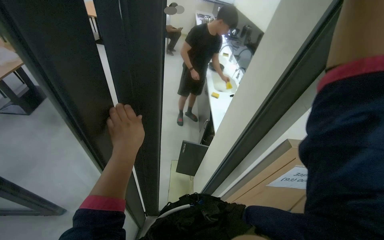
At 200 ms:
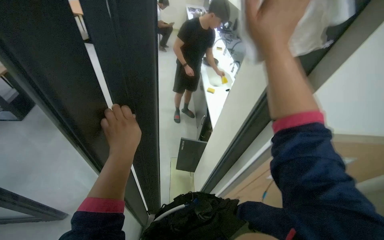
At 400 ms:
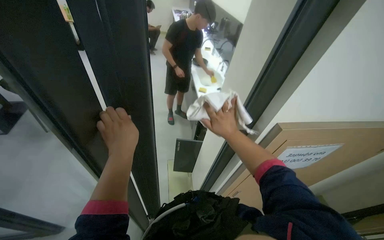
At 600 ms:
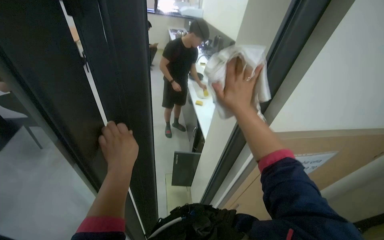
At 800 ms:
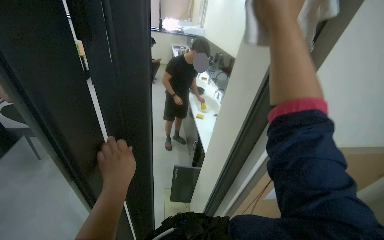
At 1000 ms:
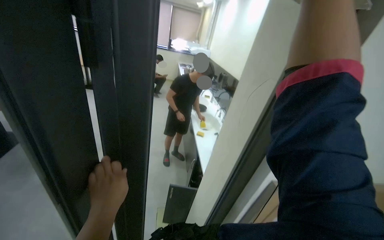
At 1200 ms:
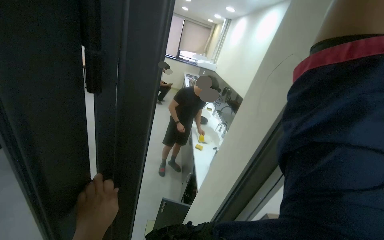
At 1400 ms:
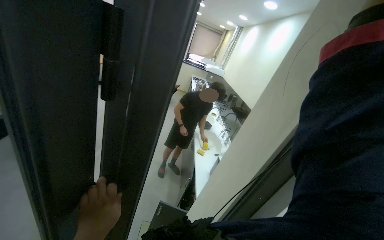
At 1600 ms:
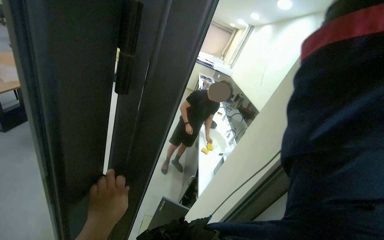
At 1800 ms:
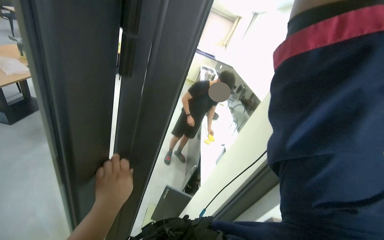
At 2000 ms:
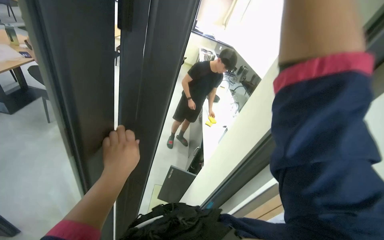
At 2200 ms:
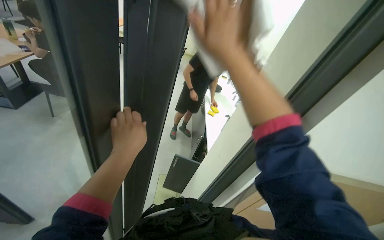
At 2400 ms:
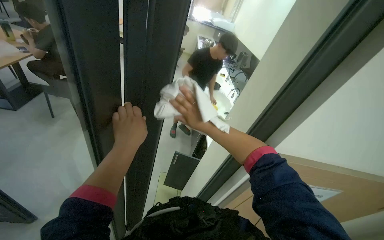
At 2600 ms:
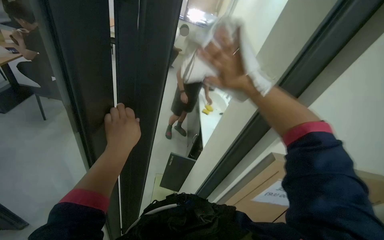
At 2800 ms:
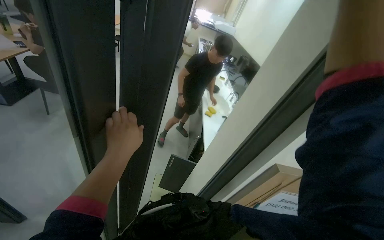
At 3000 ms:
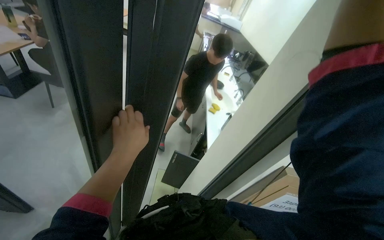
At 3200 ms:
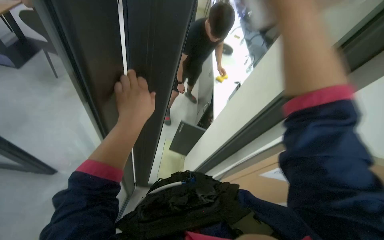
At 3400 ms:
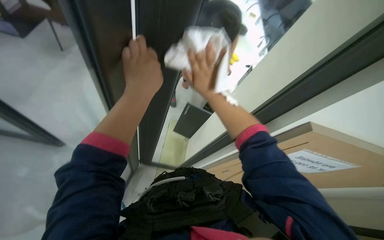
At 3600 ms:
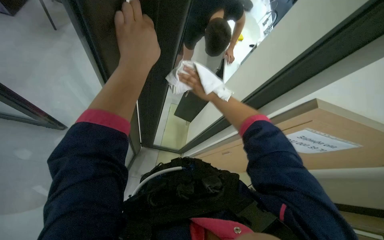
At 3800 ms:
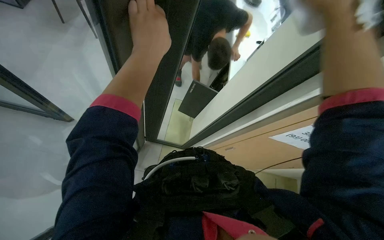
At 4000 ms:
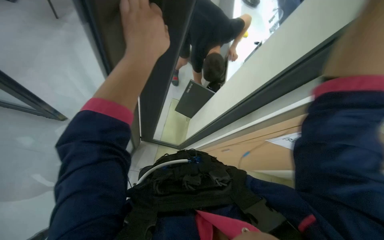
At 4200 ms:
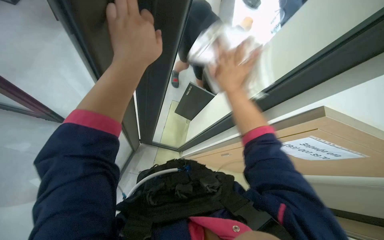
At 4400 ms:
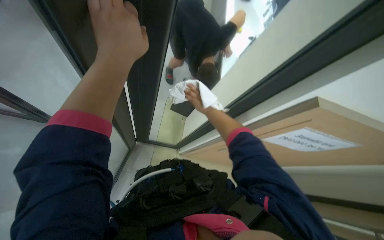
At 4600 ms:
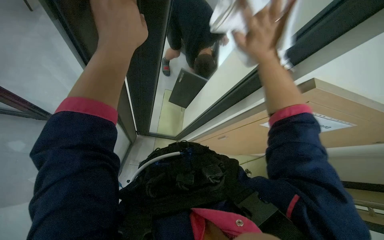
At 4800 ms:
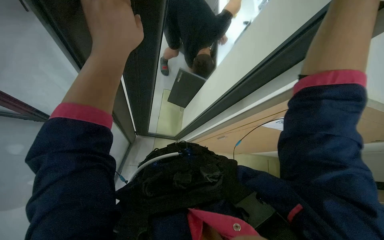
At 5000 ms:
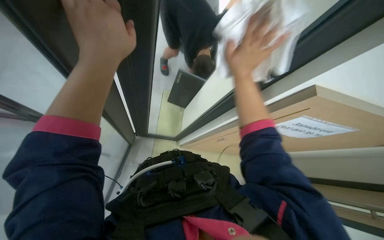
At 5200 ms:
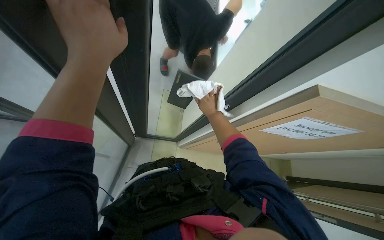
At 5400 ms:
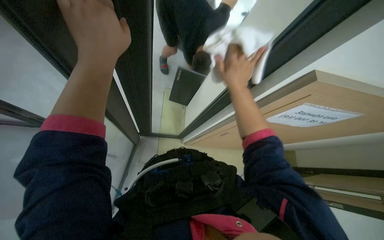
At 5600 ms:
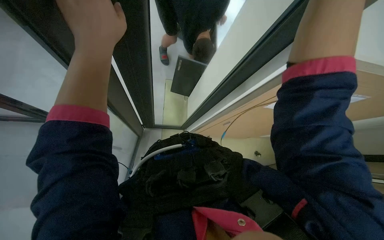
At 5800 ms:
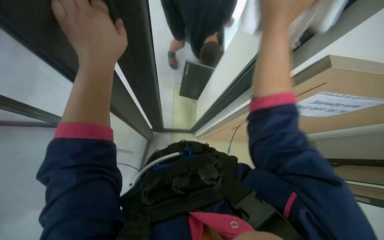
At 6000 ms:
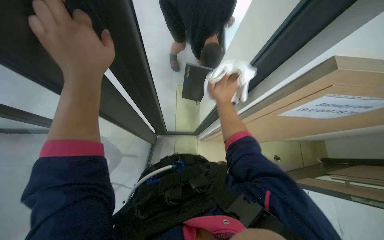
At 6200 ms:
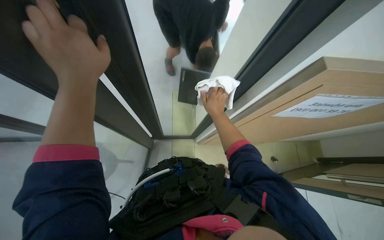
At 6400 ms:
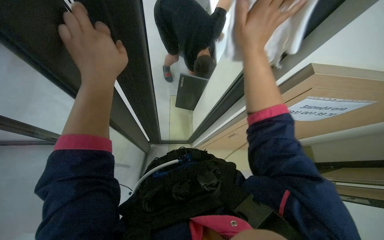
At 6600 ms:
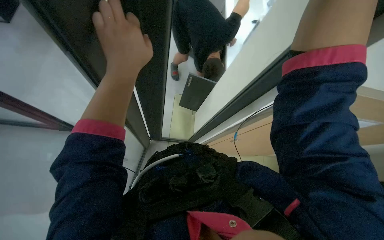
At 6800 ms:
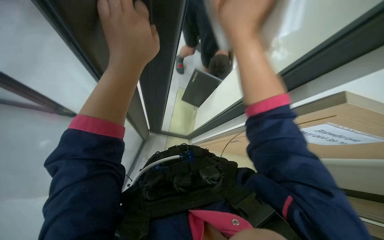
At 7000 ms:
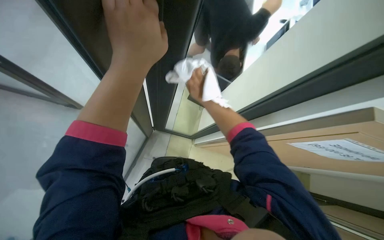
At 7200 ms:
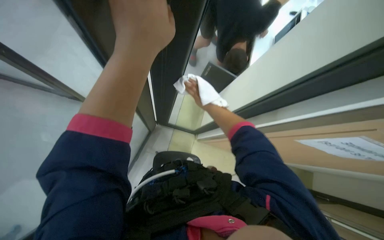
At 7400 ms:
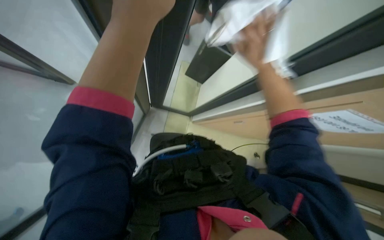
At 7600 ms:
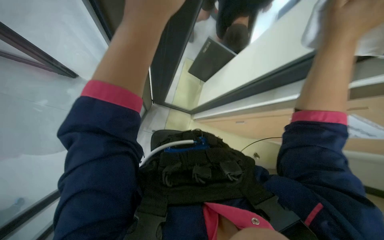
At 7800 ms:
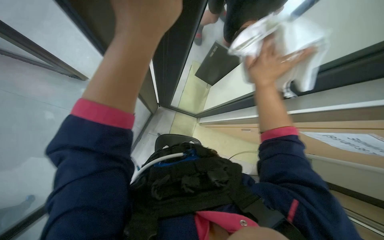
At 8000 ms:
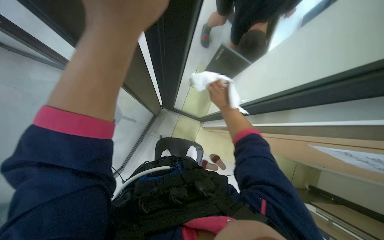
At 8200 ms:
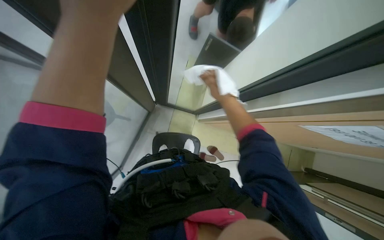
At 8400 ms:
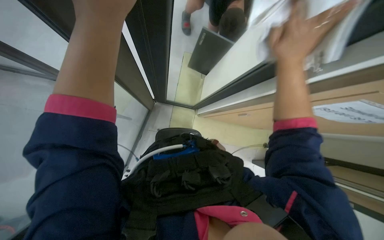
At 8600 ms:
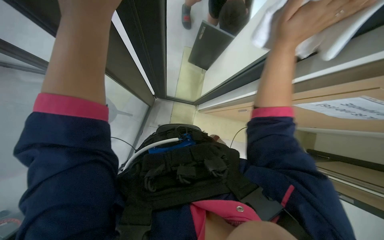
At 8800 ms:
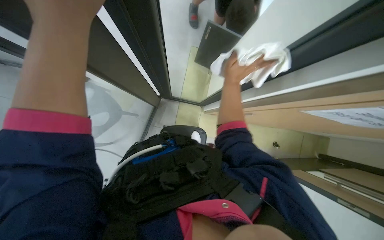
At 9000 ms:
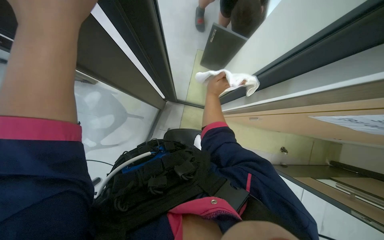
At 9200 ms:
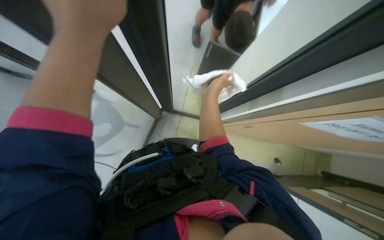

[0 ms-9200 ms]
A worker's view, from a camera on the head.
Job: wiping surfaces.
The whole recording: Wiping door frame and handle. The worker wipes the door frame and handle with a white cloth.
0 ms to 1600 ms: The wearer looks about 20 degrees further upward.
1600 ms to 3000 ms: The view tips downward by about 15 degrees.
3000 ms to 4600 ms: The view tilts roughly 30 degrees downward.
4600 ms to 6200 ms: The right hand moves nearer and farther over roughly 15 cm, changing direction 3 times.
6200 ms to 7600 ms: The right hand swings nearer and farther, approximately 20 cm each way, with 2 reversals.
7600 ms to 9200 ms: The right hand swings nearer and farther, approximately 20 cm each way, with 3 reversals.

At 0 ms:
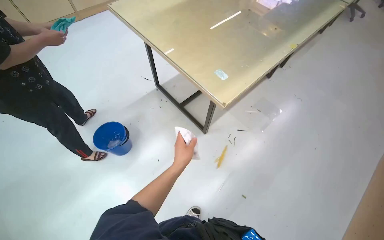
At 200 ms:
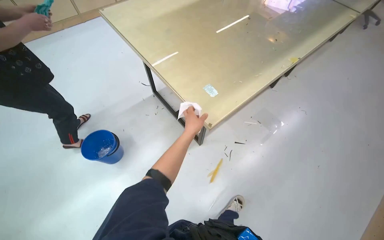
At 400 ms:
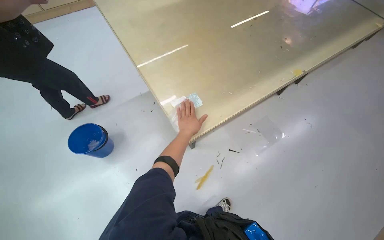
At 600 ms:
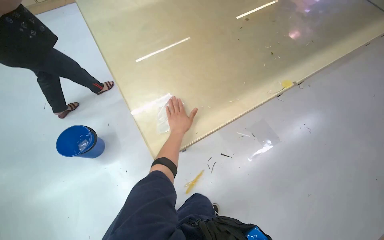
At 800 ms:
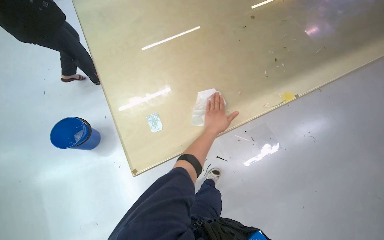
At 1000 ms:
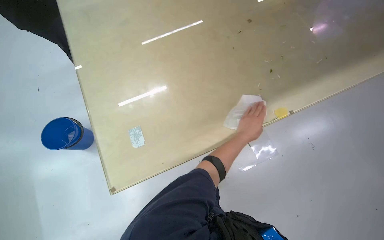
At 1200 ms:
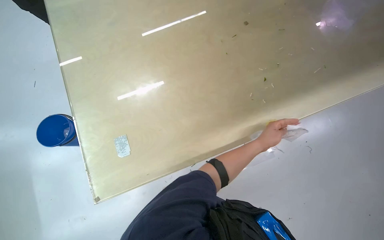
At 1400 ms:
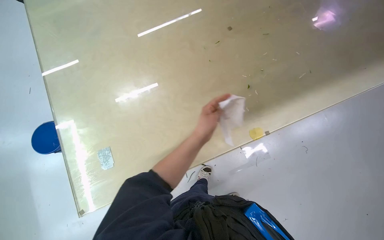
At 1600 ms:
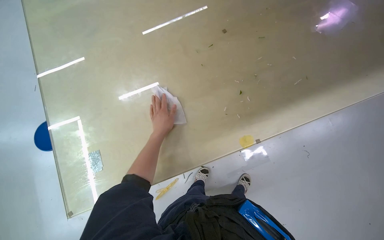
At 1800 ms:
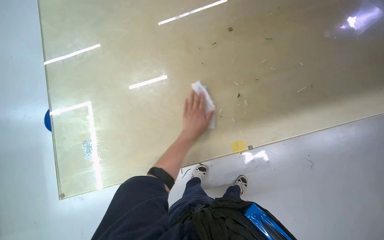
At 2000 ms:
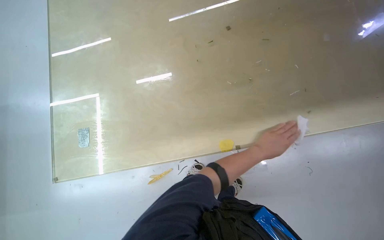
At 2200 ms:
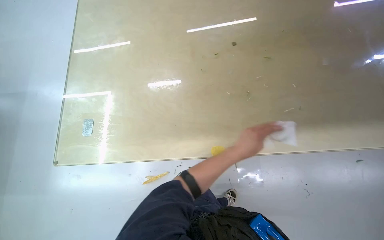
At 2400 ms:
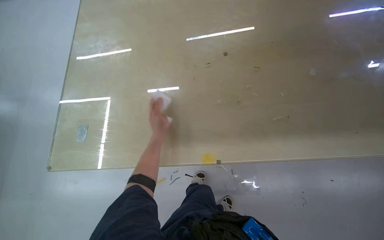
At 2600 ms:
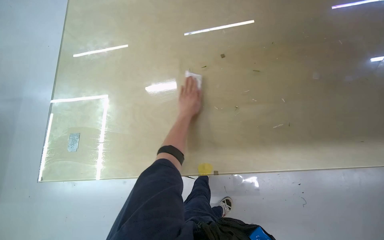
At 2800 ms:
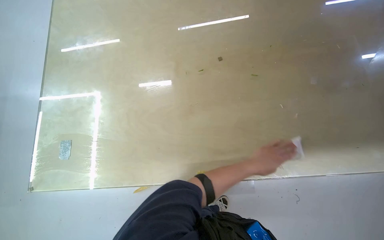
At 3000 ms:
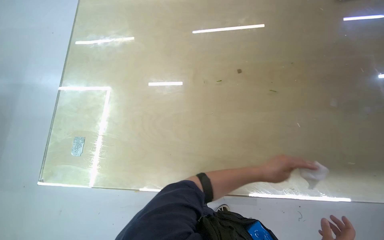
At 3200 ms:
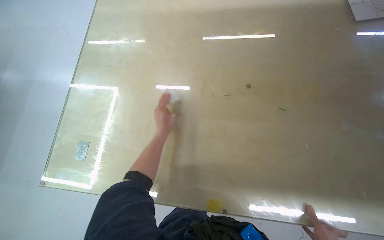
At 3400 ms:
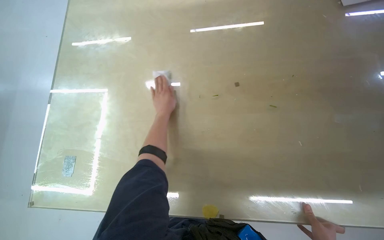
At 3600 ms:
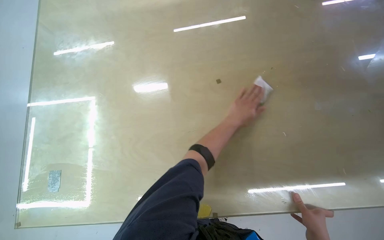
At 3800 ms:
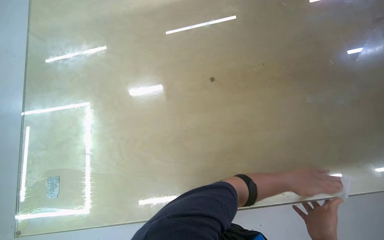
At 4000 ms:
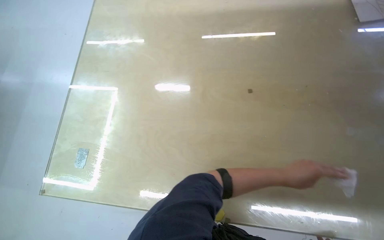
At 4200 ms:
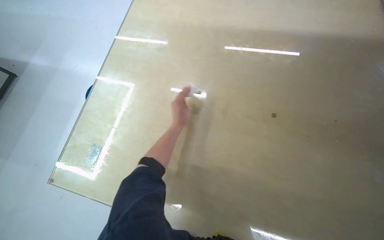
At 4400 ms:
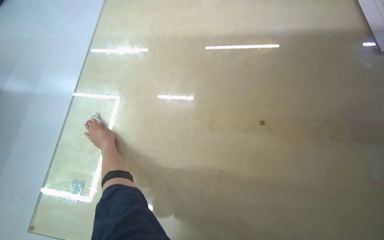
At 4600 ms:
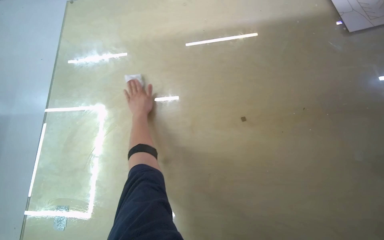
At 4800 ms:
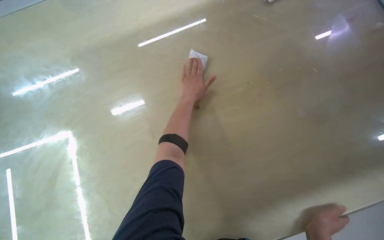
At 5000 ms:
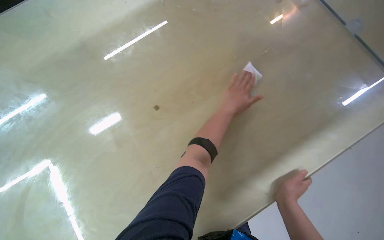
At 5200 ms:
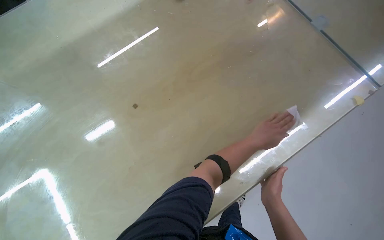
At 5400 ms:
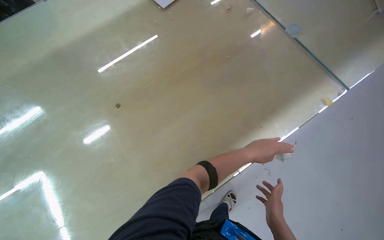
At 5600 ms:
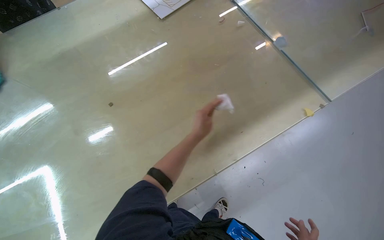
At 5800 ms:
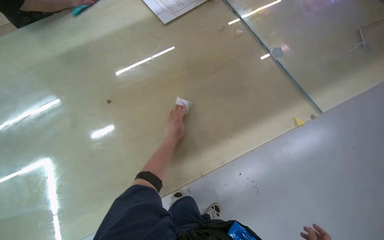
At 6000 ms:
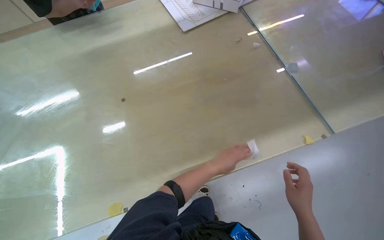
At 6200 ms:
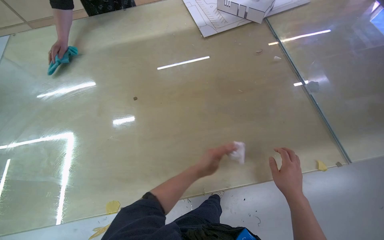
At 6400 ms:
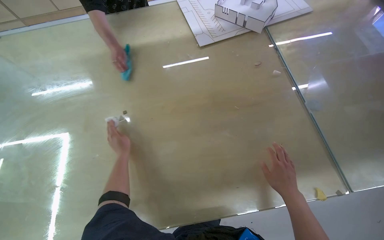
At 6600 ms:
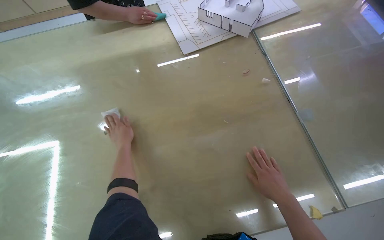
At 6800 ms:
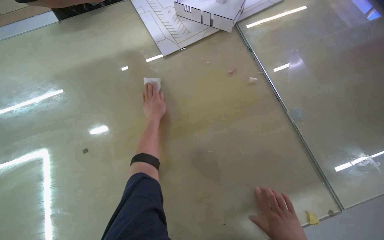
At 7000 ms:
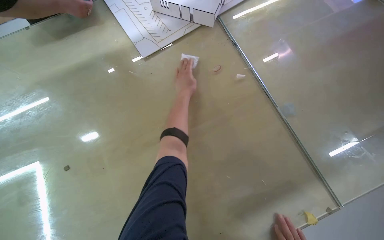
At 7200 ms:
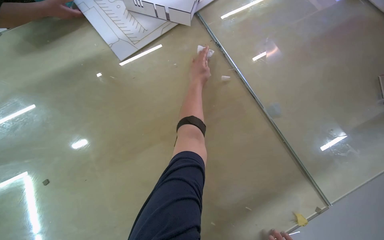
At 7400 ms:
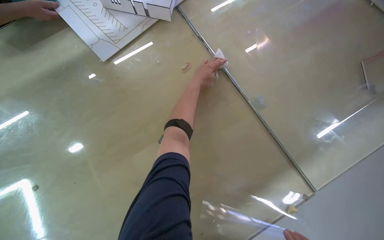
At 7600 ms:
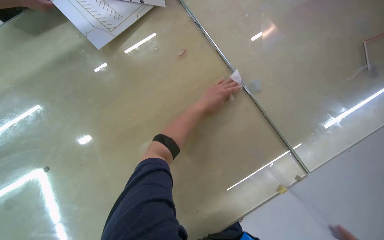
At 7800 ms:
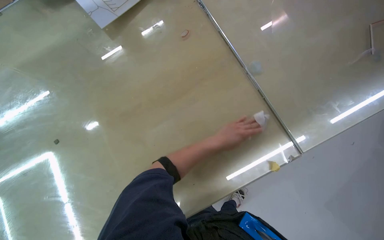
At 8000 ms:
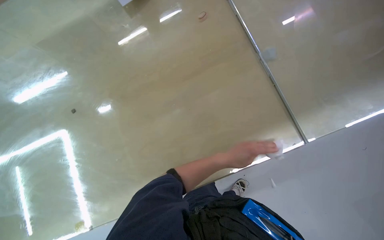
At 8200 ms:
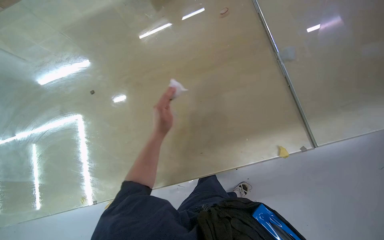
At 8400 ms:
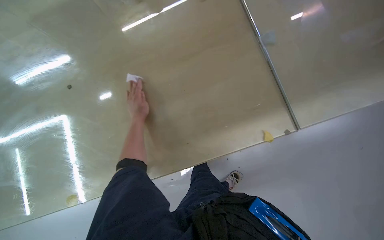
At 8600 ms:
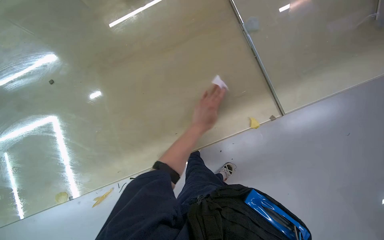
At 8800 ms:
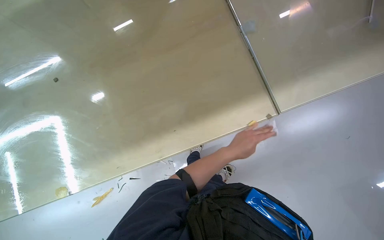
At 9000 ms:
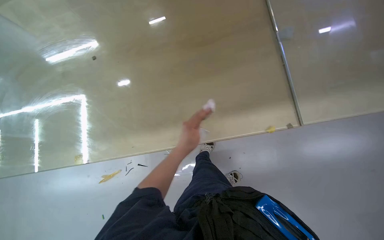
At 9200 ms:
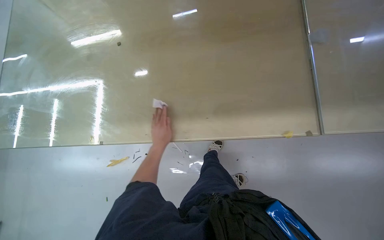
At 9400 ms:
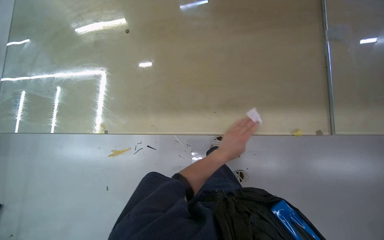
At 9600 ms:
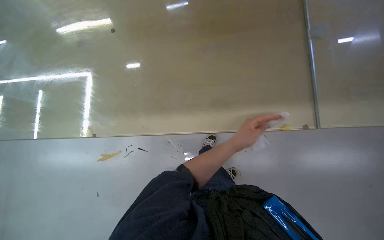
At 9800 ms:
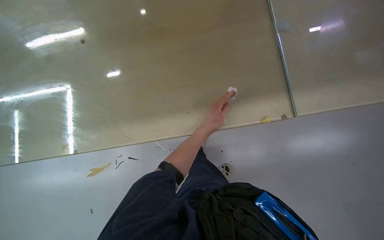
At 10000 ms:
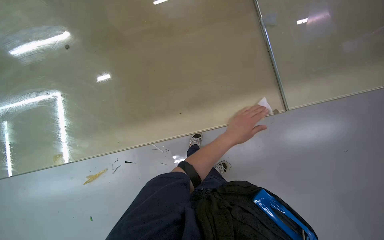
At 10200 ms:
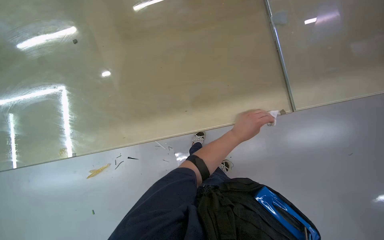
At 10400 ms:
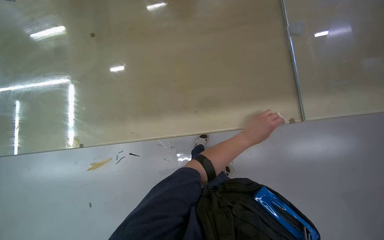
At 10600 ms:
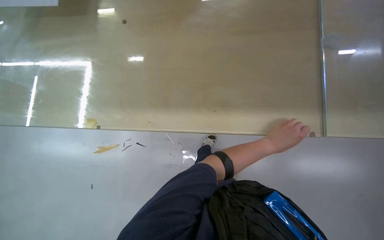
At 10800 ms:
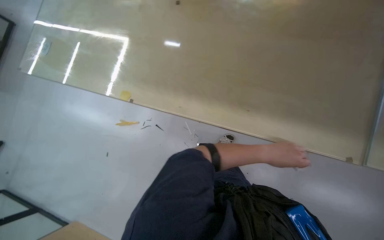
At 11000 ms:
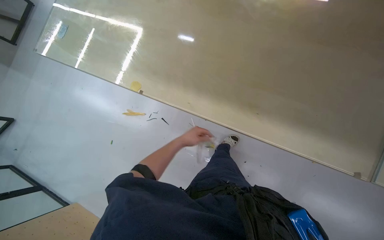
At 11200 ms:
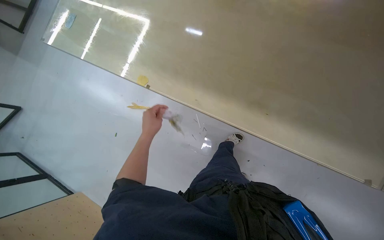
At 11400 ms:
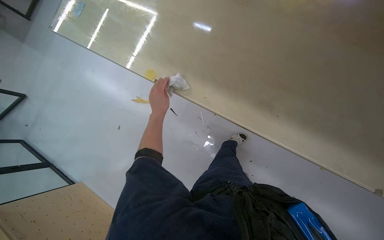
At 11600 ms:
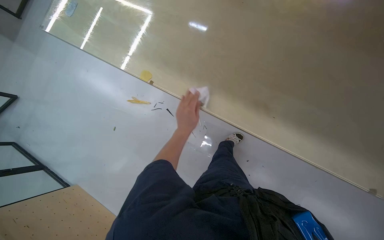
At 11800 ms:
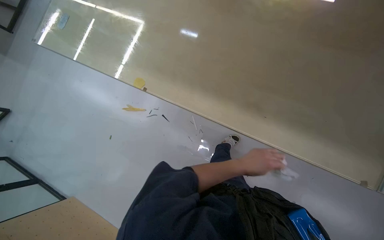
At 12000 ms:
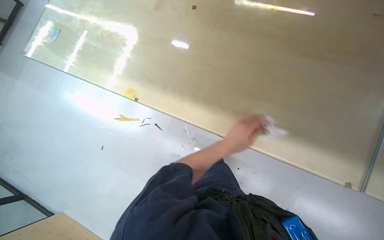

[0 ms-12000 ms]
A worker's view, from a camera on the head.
Job: wiping surfaces.
The whole recording: Cleaning table surface. The worker wipes and cleans the table surface with a wipe and a stick.
0 ms to 1600 ms: The wearer moves approximately 60 cm. The camera pitches upward, by roughly 10 degrees.
4400 ms to 6000 ms: The left hand travels to the right by about 60 cm.
